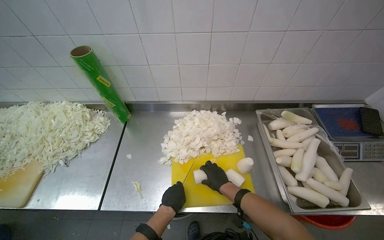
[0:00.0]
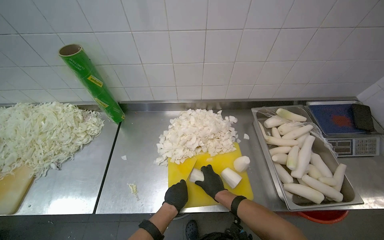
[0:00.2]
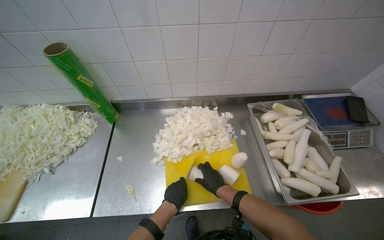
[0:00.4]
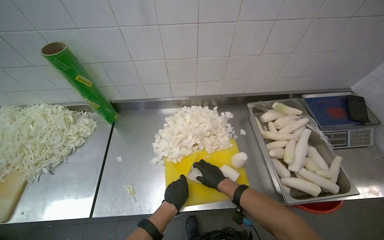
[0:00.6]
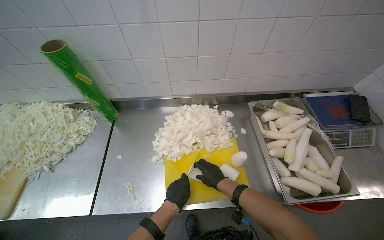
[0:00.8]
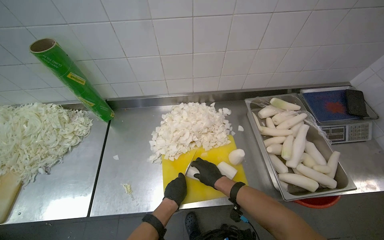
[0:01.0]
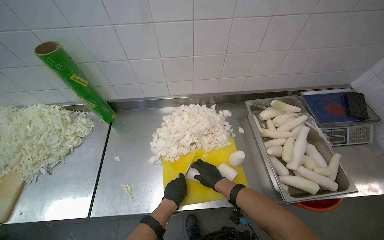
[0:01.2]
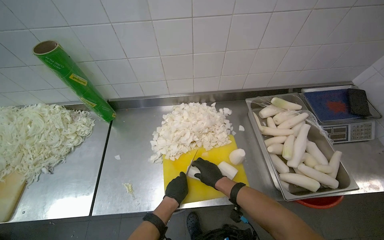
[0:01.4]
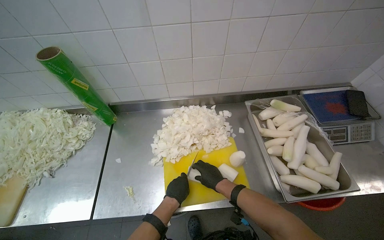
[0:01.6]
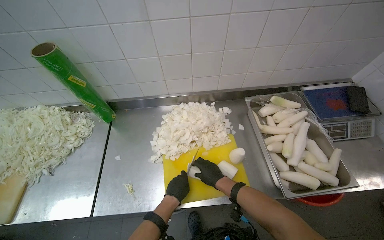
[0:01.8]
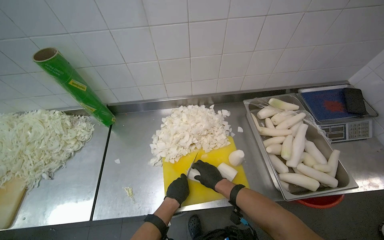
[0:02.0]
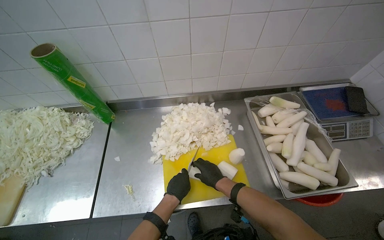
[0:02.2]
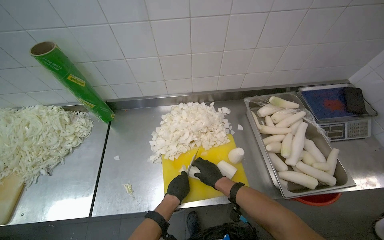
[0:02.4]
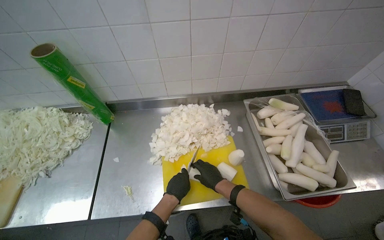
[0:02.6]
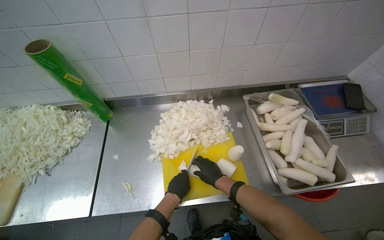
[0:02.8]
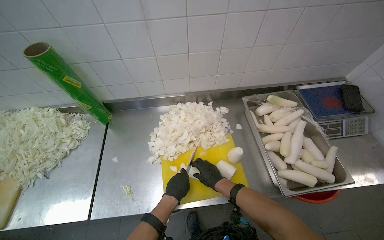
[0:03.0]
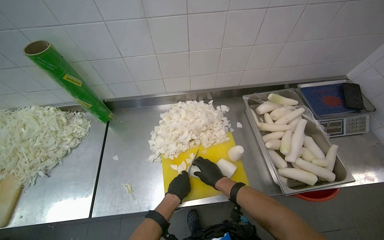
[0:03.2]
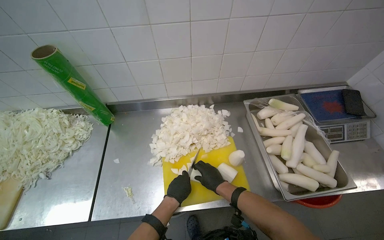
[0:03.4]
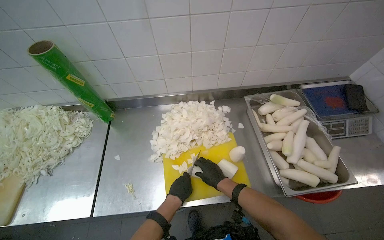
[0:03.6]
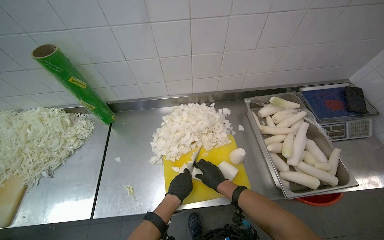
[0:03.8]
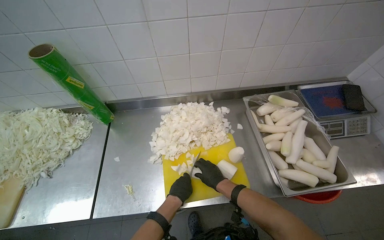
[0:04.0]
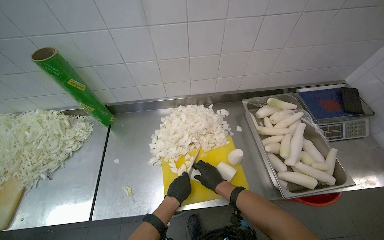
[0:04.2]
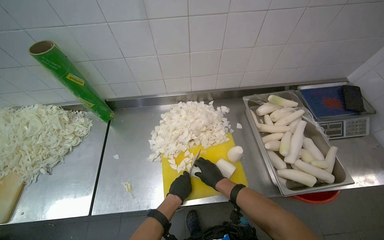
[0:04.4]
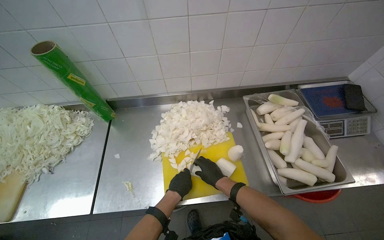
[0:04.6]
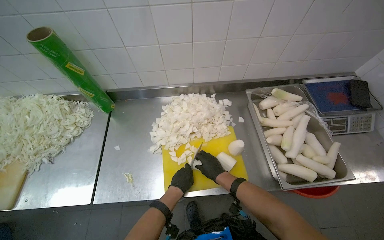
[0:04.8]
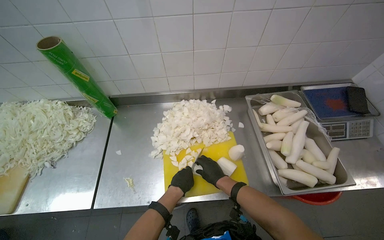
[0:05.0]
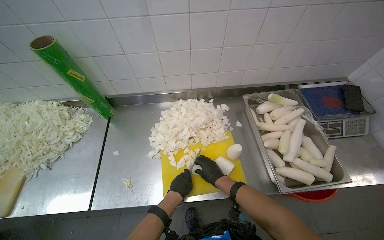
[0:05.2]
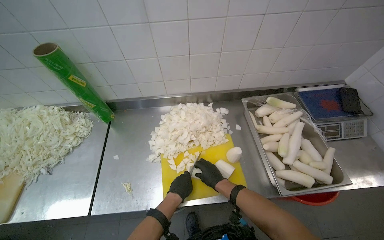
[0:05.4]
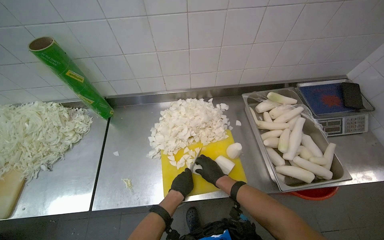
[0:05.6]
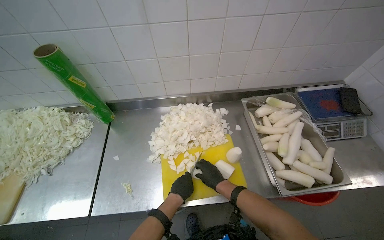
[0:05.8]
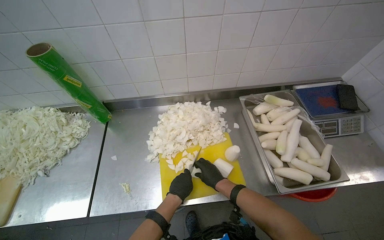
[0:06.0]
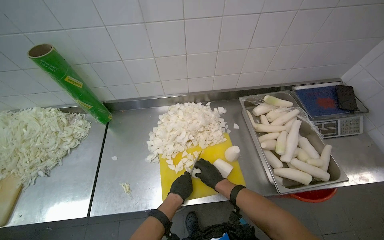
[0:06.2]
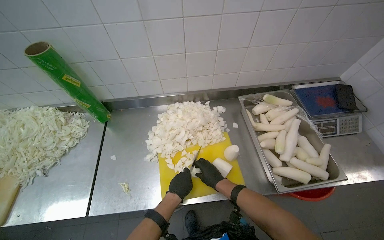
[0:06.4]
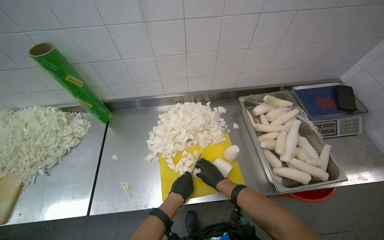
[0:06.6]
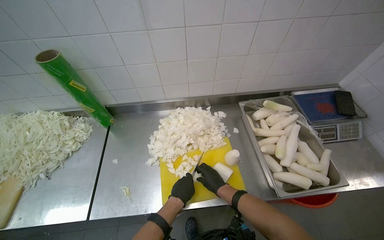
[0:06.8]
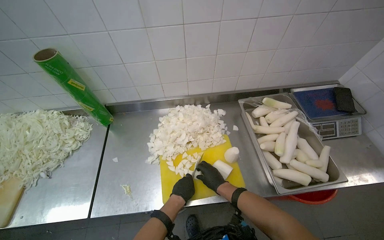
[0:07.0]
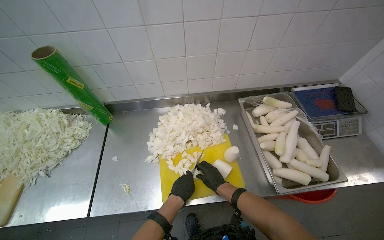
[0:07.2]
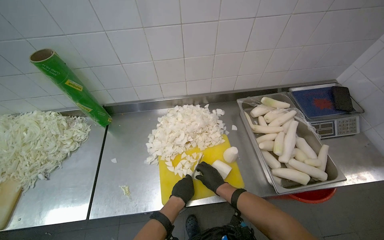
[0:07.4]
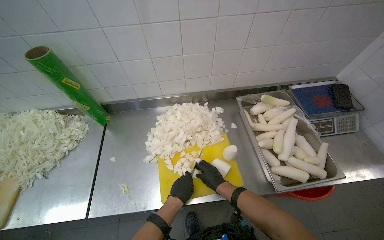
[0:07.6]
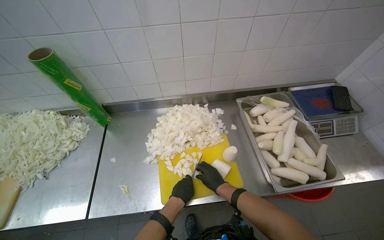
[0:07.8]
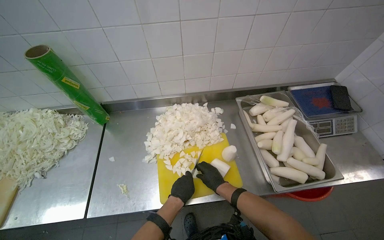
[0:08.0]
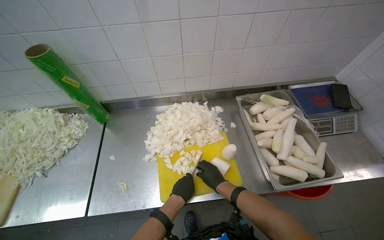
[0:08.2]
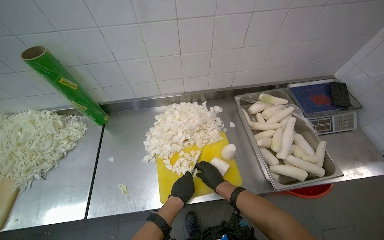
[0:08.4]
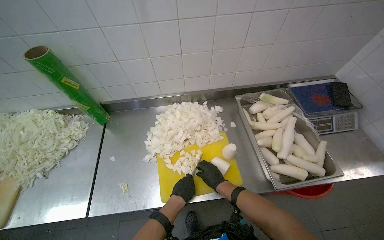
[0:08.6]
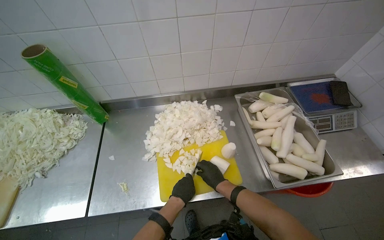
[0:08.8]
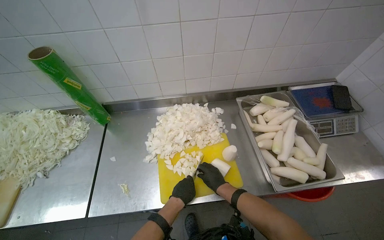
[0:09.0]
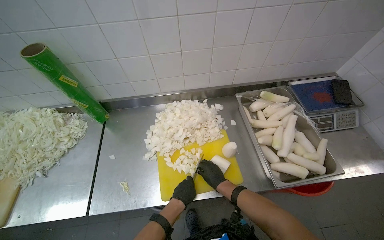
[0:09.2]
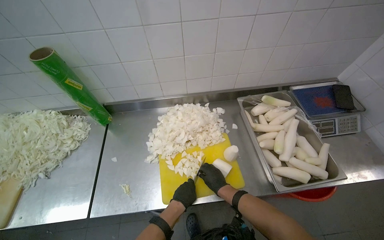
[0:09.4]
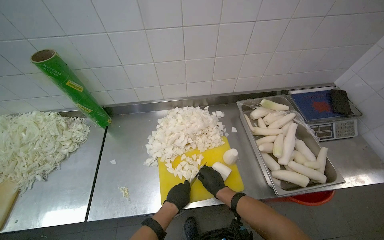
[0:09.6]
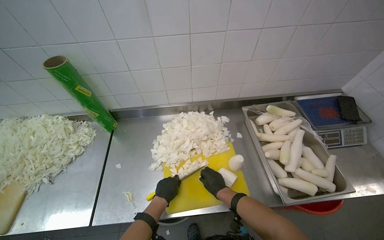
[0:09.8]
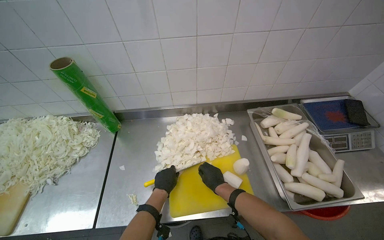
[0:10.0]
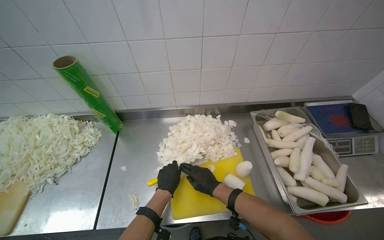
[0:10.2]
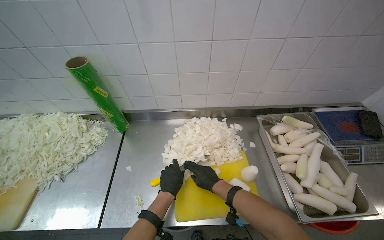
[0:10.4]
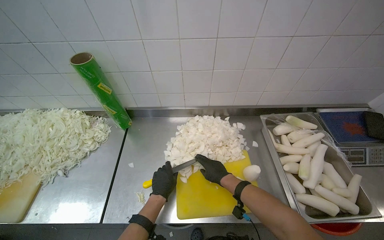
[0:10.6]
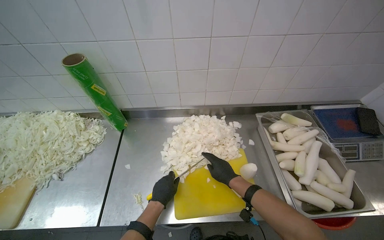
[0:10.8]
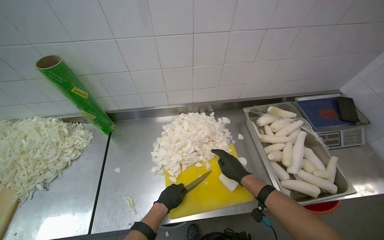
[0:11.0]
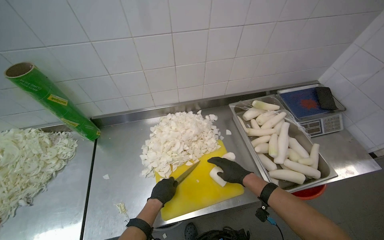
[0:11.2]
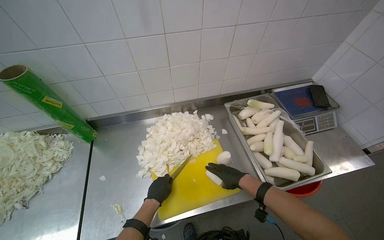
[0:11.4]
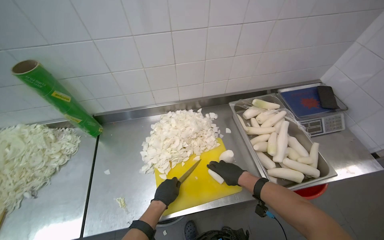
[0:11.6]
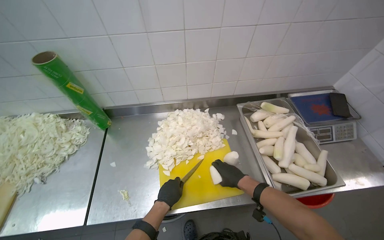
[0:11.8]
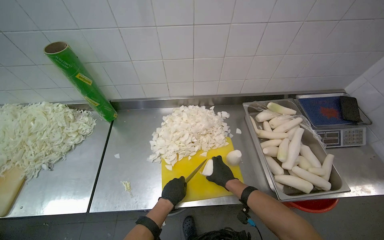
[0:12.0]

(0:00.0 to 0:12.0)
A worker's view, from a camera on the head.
Job: preparing food.
The whole recording: Chopping white radishes. The worker chops white radishes into small pieces on a yellow cutting board.
0:00.0 - 0:09.0: The hands make small movements and keep their place.

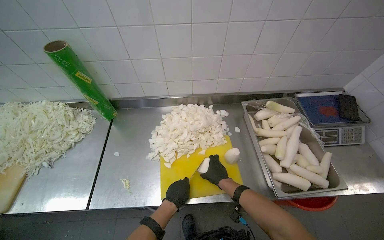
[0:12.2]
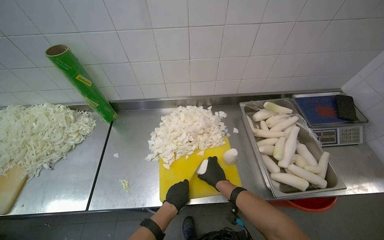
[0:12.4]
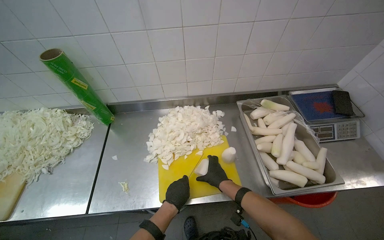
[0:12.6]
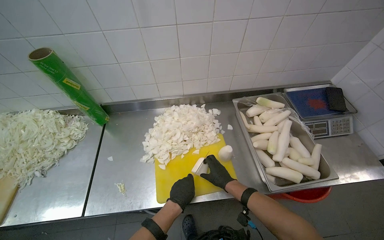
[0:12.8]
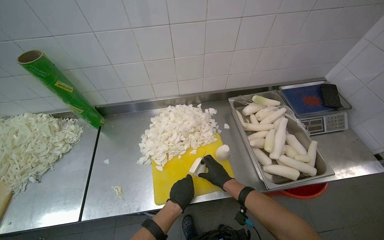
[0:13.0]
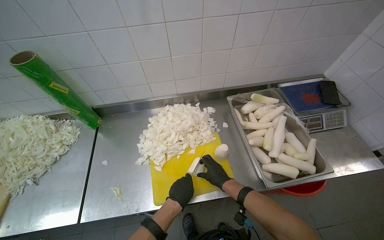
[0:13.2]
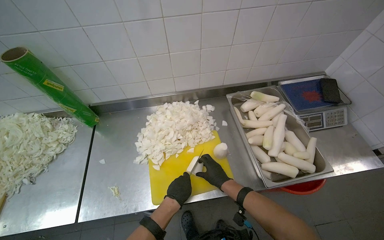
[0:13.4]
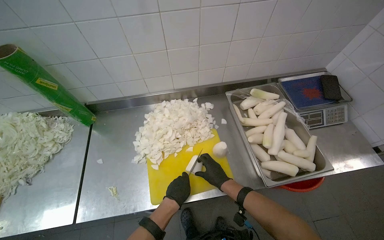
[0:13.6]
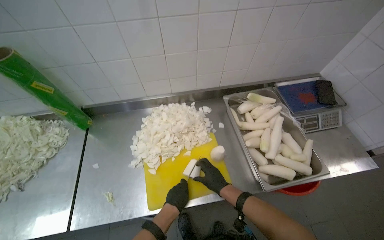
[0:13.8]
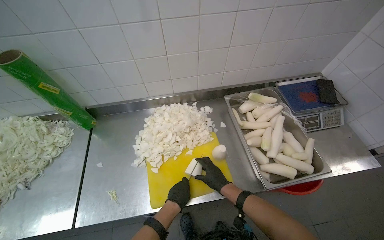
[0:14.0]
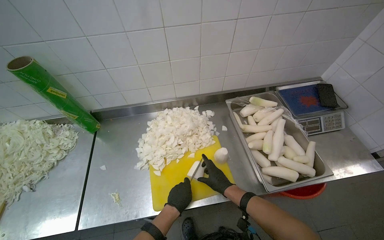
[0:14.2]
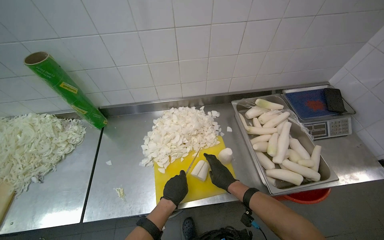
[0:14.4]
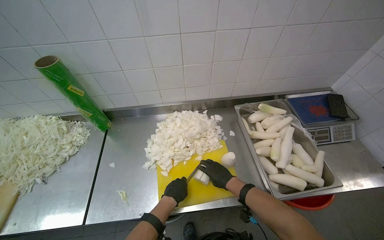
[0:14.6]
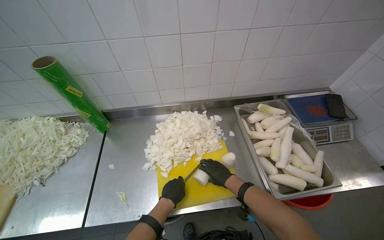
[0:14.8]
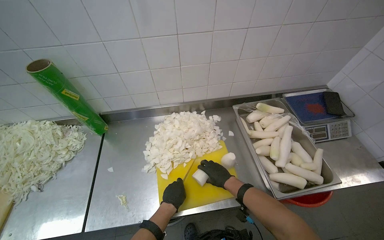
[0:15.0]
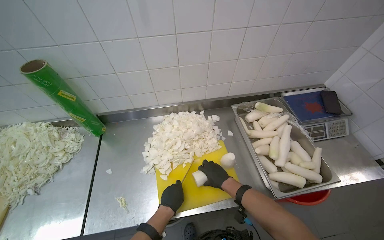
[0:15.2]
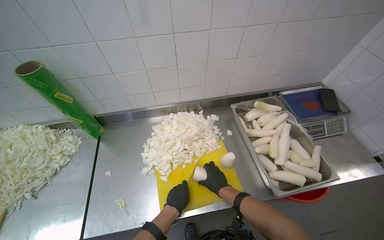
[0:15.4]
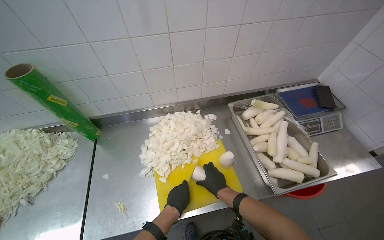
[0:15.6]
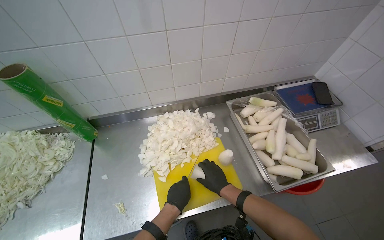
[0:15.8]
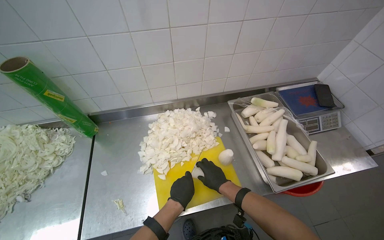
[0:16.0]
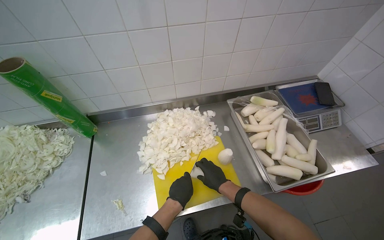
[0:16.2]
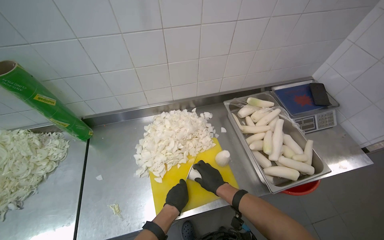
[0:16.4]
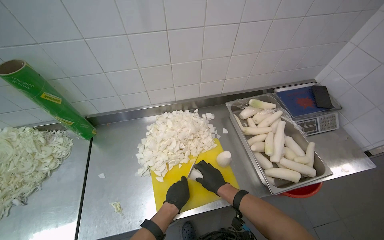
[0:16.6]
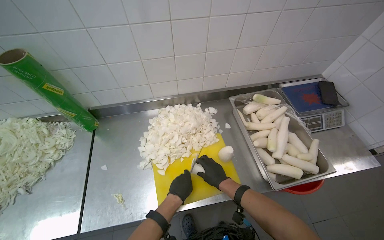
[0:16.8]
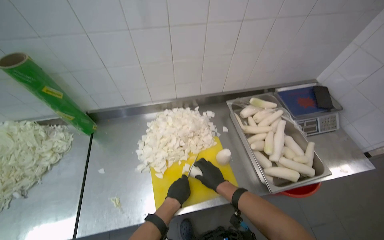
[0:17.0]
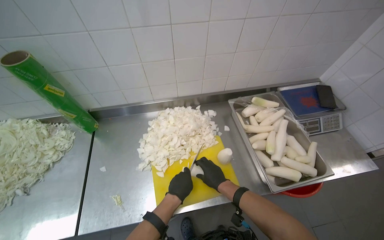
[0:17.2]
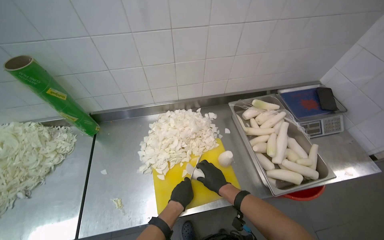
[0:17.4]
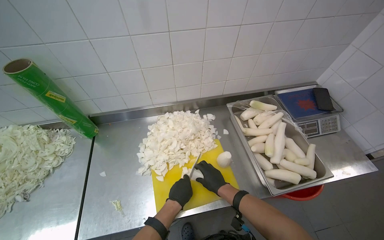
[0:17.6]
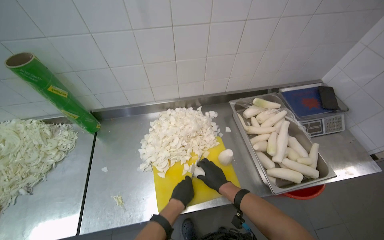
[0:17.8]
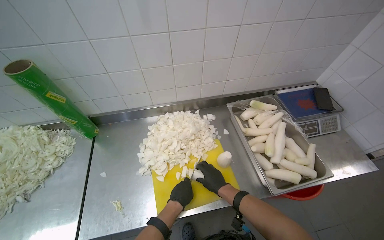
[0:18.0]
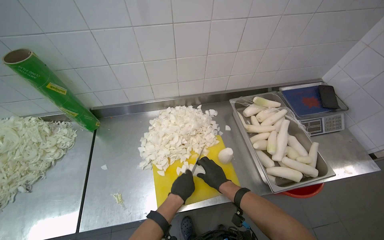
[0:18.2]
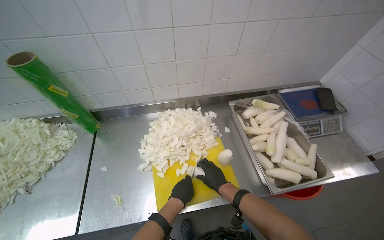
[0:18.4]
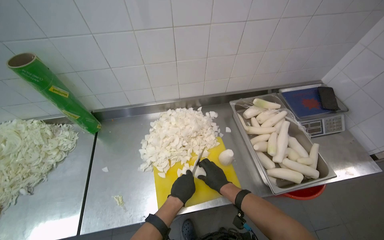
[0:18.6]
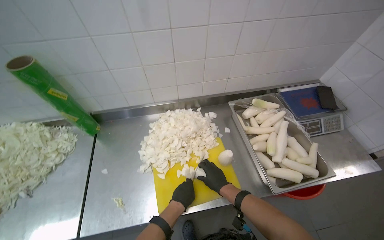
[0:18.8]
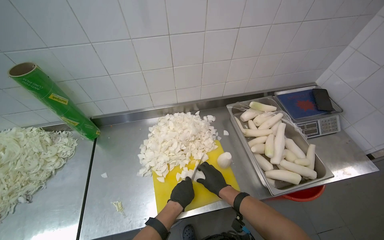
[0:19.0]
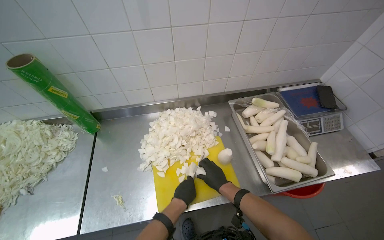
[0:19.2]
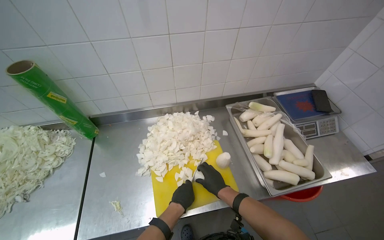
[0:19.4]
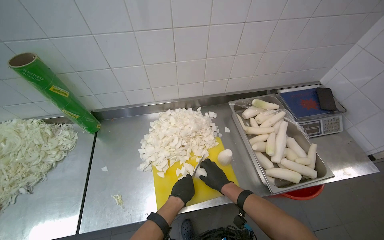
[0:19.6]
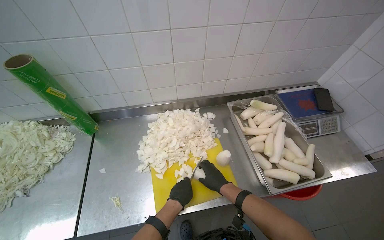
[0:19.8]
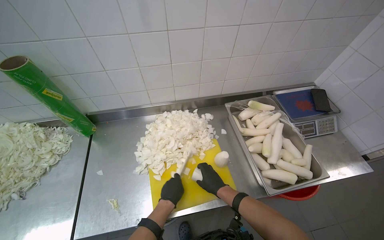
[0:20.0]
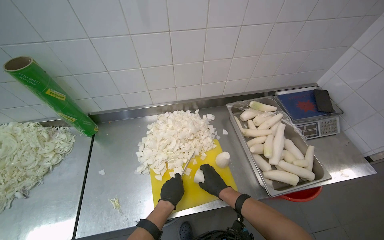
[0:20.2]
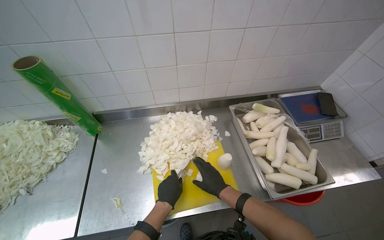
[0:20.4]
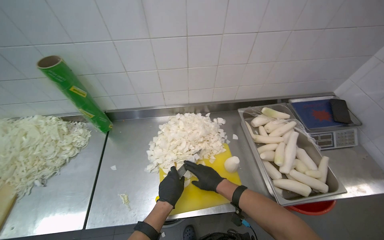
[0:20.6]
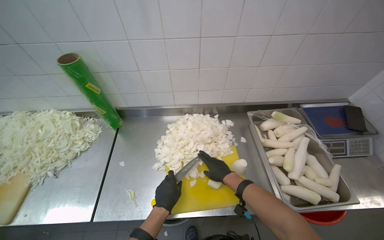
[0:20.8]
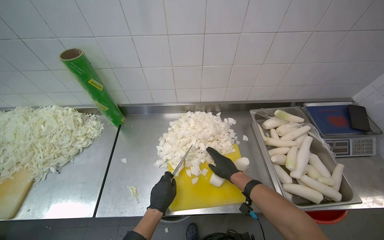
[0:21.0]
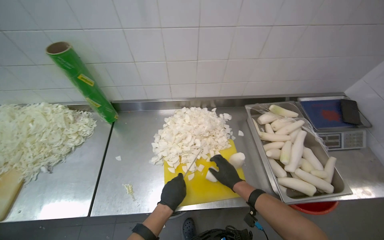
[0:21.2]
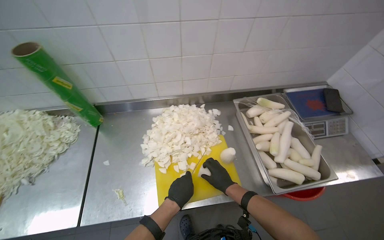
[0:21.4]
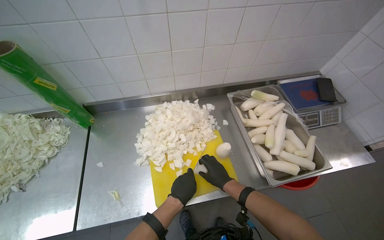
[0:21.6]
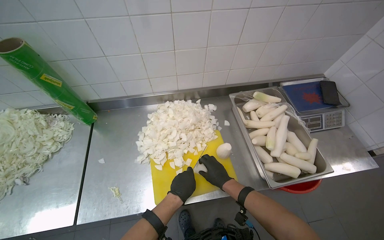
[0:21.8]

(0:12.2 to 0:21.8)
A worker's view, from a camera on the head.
Job: preparing food.
The whole recording: Chopping white radishes. The worker chops white radishes into small pieces on a yellow cutting board.
0:12.2 - 0:20.2: The hands make small movements and keep their place.
